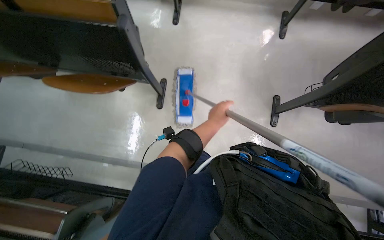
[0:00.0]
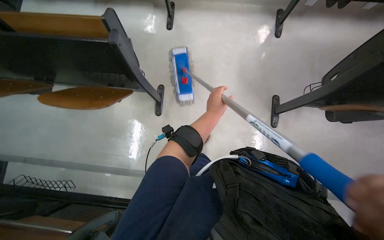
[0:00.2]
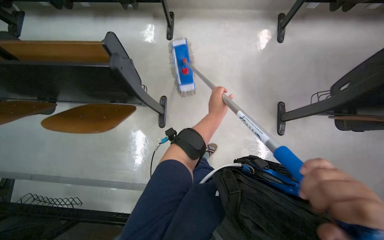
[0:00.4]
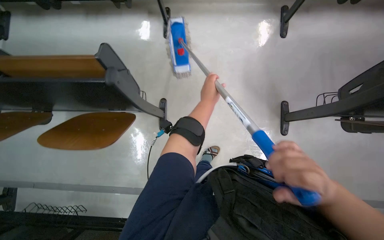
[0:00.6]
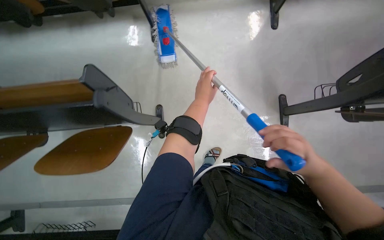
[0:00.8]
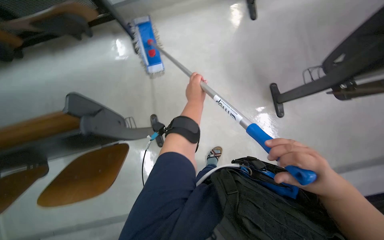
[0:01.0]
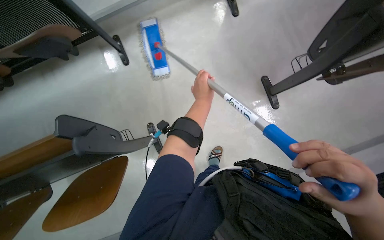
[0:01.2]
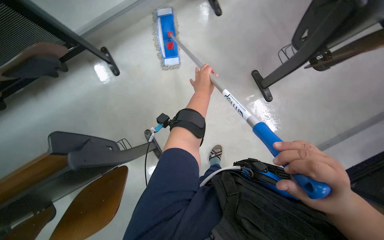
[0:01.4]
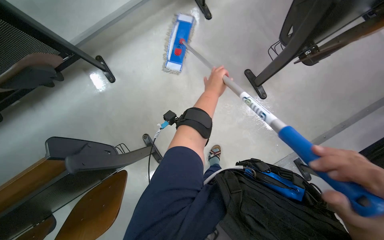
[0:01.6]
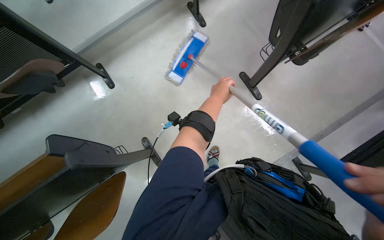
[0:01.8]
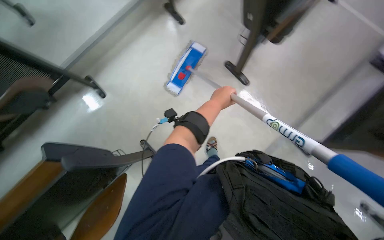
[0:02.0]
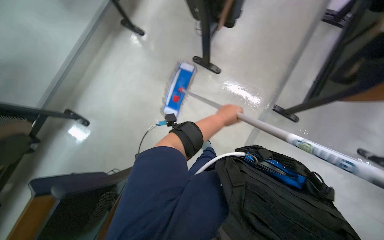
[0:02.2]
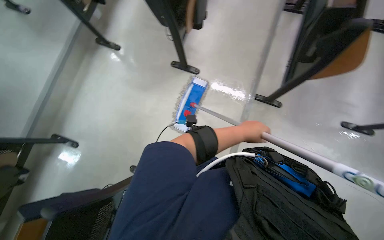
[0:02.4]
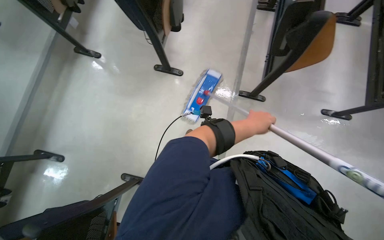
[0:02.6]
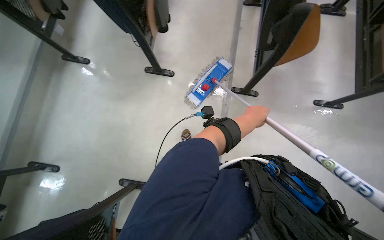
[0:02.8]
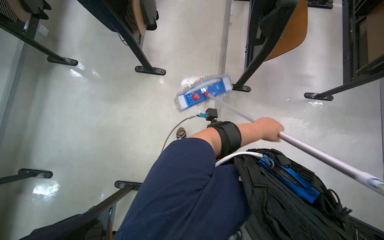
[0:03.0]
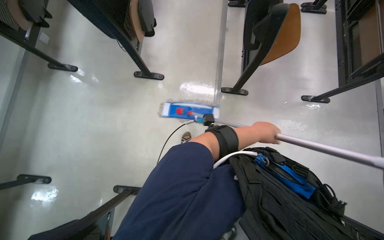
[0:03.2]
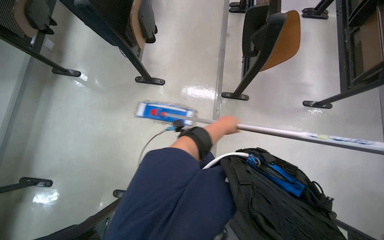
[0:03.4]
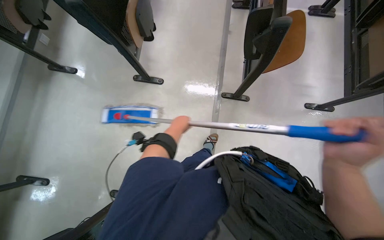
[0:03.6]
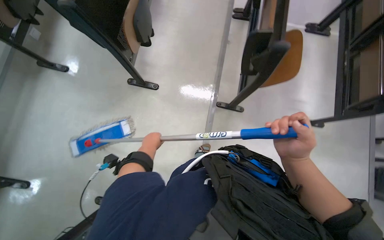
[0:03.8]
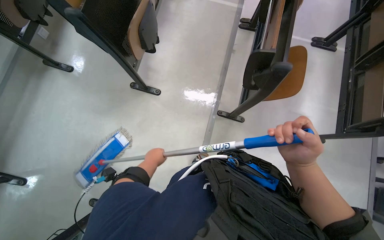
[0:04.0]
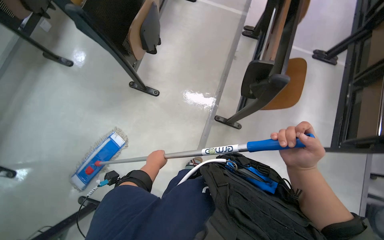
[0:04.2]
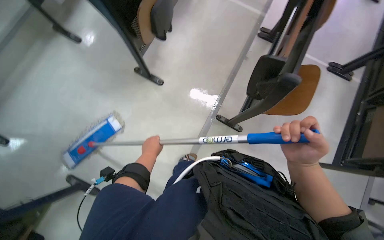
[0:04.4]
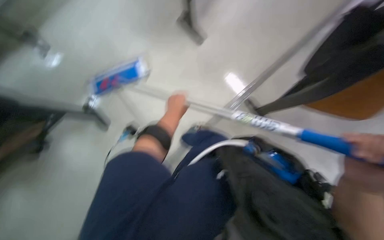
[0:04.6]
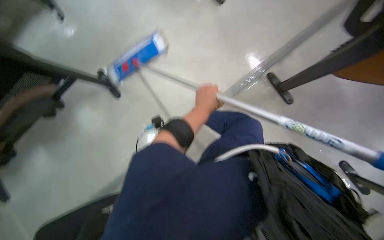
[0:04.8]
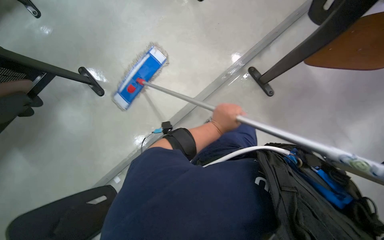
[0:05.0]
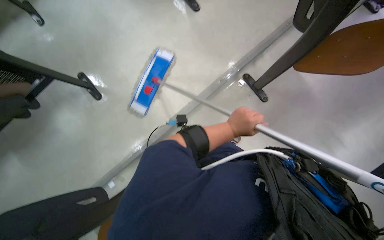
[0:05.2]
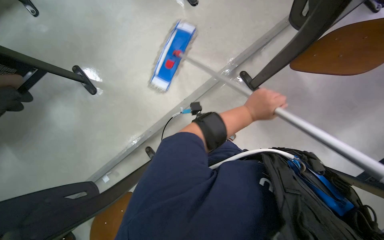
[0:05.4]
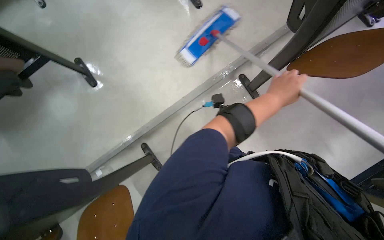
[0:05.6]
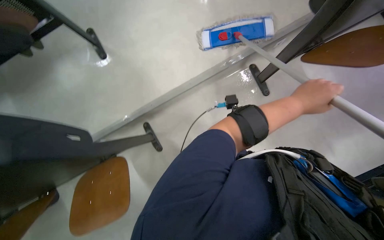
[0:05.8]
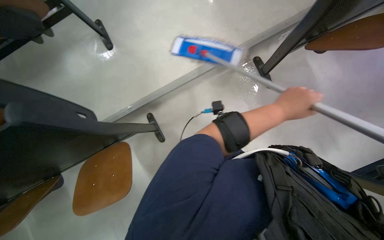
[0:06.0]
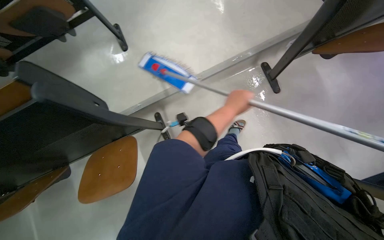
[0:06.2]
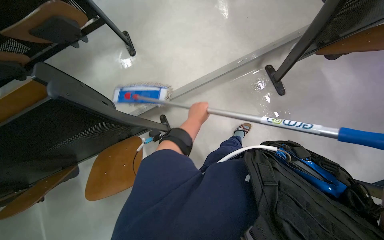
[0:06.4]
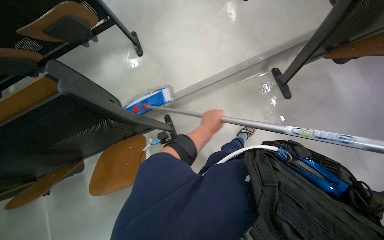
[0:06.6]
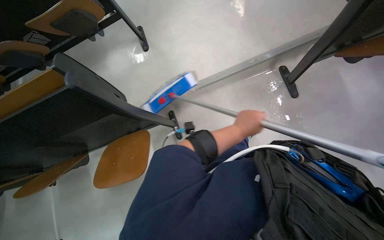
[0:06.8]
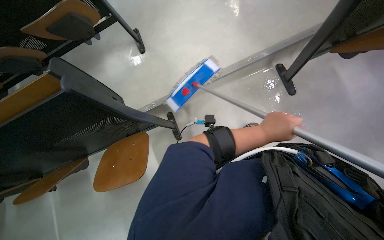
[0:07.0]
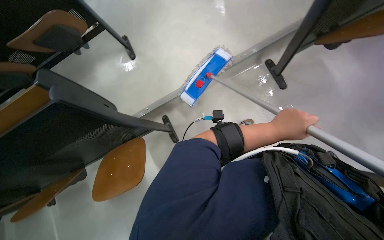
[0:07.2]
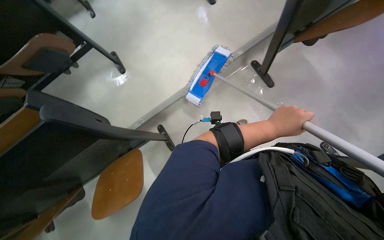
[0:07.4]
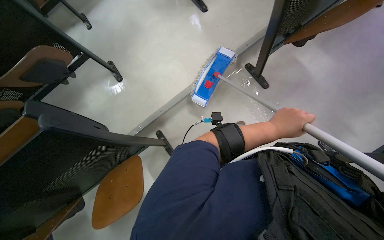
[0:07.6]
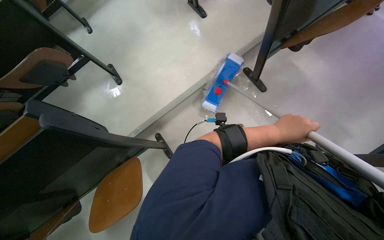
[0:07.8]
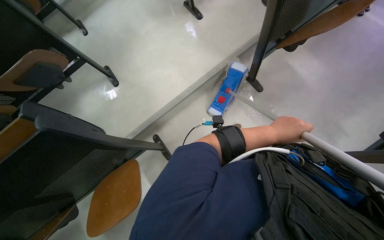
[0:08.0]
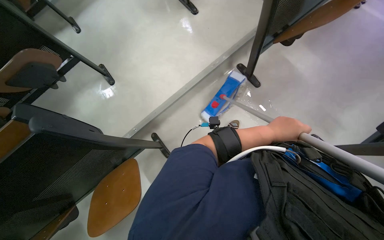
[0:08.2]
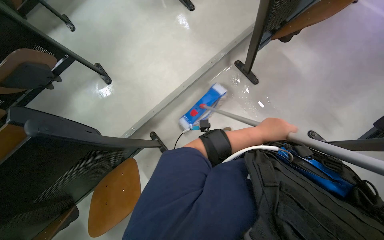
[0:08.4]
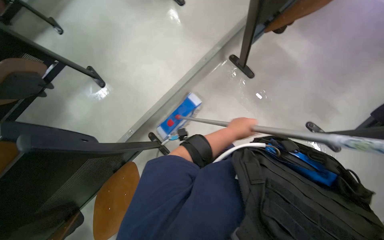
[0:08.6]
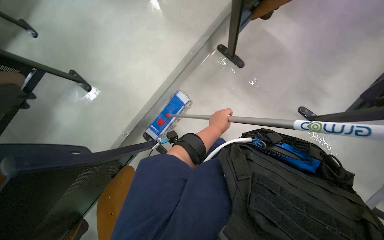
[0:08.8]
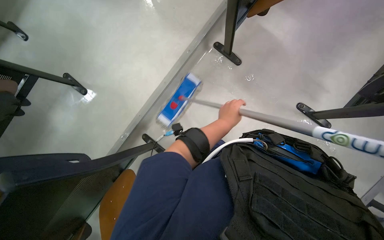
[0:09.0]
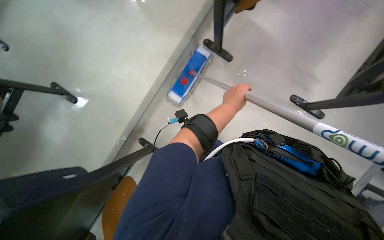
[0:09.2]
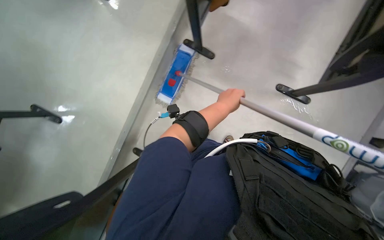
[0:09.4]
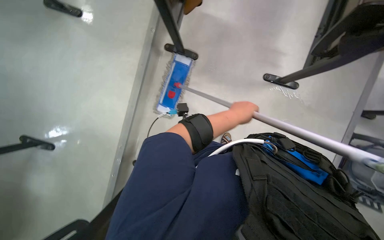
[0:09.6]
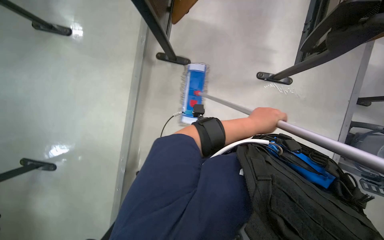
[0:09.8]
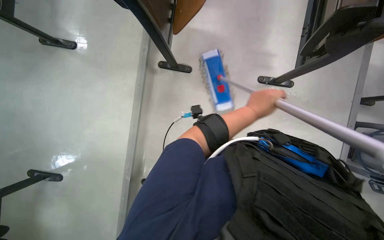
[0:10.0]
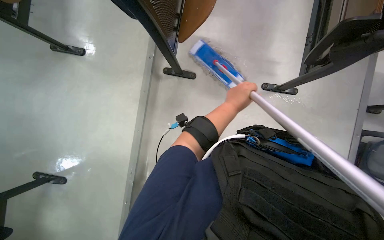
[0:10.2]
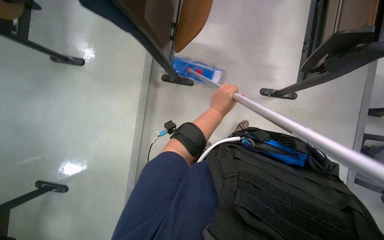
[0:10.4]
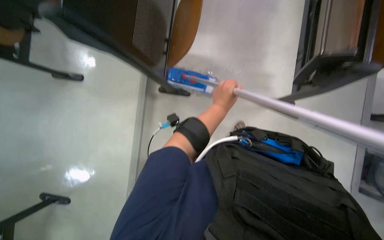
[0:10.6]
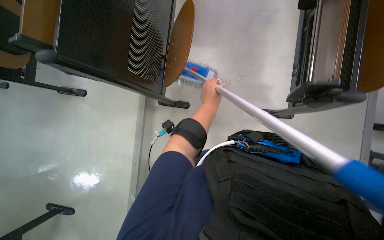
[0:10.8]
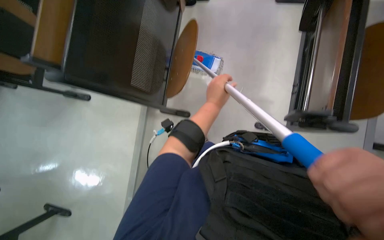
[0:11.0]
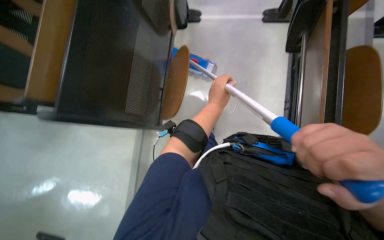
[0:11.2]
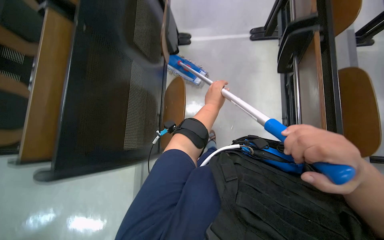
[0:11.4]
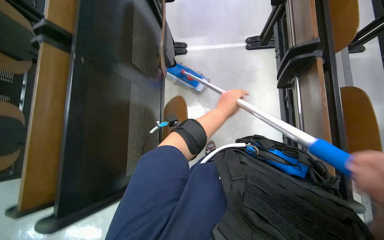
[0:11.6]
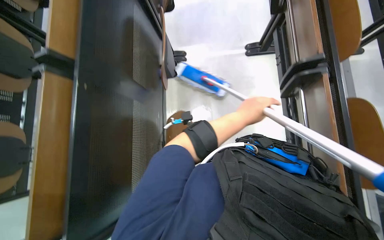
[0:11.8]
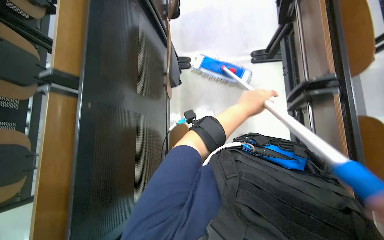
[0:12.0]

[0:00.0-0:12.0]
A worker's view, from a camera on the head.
Job: mopping floor.
The whole recording: Mopping classroom floor. The worker mops the classroom floor, occasionally adjusting the mop and moving the cleaning cart.
0:00.0 to 0:01.6: The scene turns some 40 degrees counterclockwise in the picture.
0:01.6 to 0:03.0: The camera travels some 40 cm. The scene rotates counterclockwise by roughly 50 degrees.
0:03.0 to 0:04.4: The left hand travels to the left and farther from the camera by some 25 cm.
0:04.4 to 0:06.0: The scene turns roughly 30 degrees clockwise in the picture. The left hand travels to the right and nearer to the camera by approximately 40 cm.
0:06.0 to 0:07.6: The left hand goes to the left and returns, roughly 15 cm each way.
0:07.6 to 0:09.0: The left hand heads farther from the camera, covering roughly 10 cm.
0:09.0 to 0:10.4: The scene turns roughly 30 degrees counterclockwise in the picture.
0:10.4 to 0:12.0: The view tips upward by some 25 degrees.

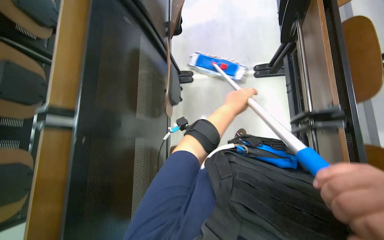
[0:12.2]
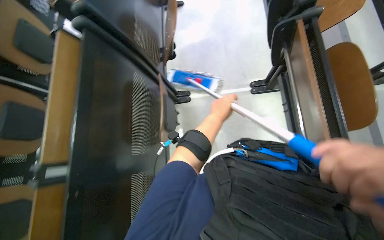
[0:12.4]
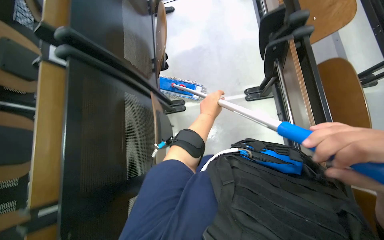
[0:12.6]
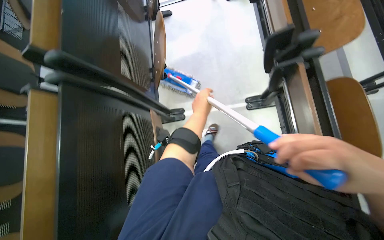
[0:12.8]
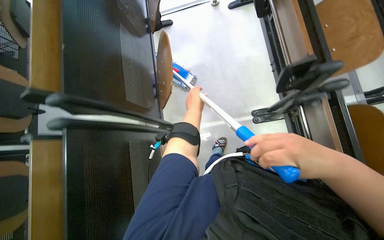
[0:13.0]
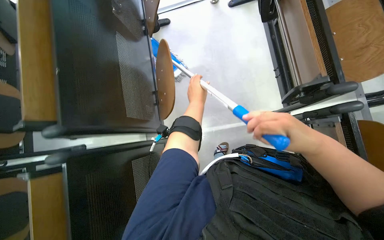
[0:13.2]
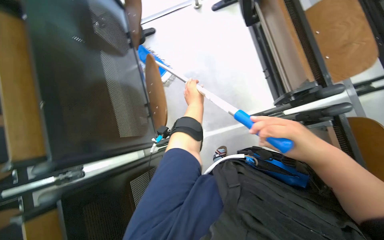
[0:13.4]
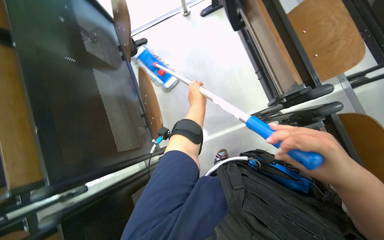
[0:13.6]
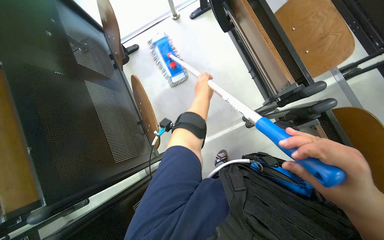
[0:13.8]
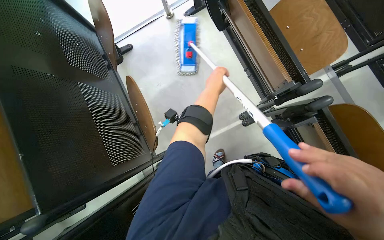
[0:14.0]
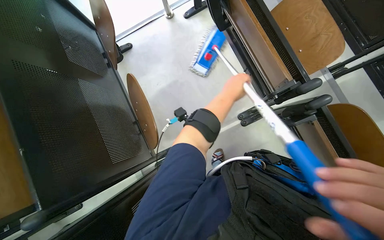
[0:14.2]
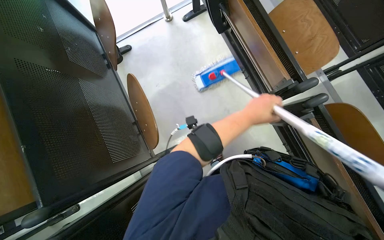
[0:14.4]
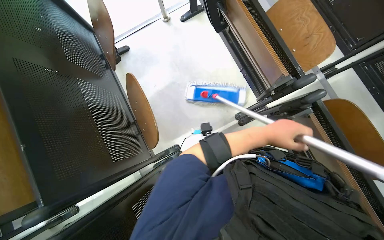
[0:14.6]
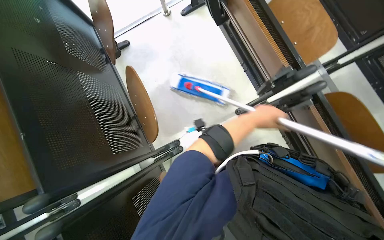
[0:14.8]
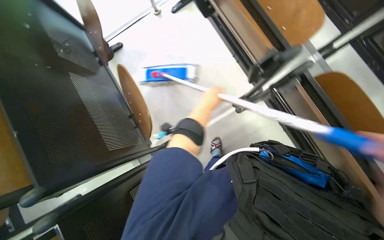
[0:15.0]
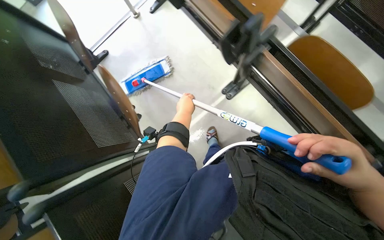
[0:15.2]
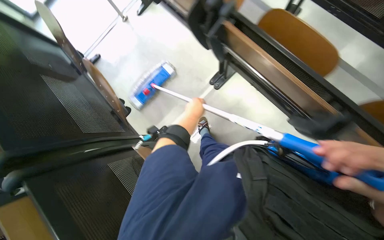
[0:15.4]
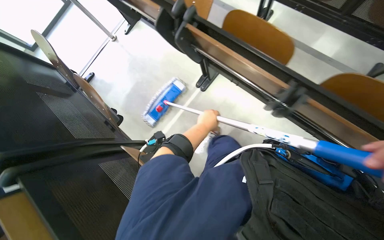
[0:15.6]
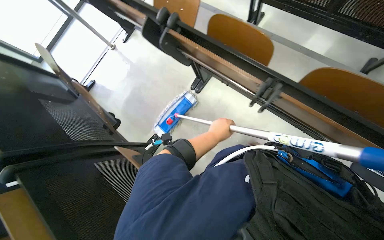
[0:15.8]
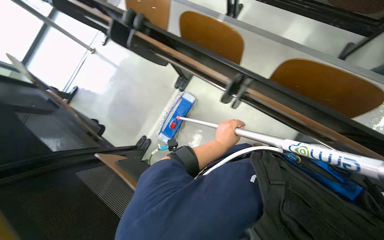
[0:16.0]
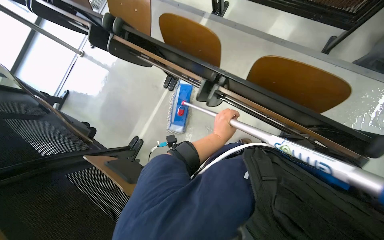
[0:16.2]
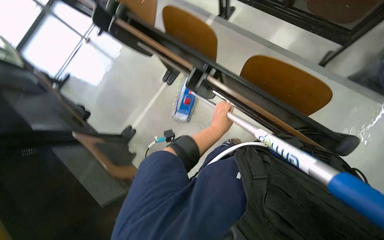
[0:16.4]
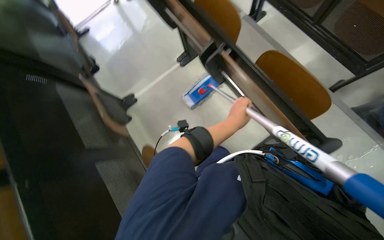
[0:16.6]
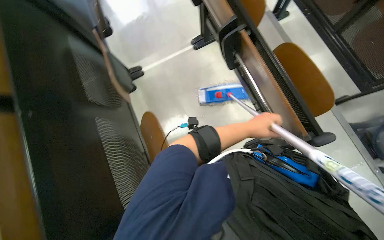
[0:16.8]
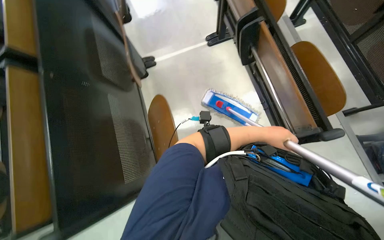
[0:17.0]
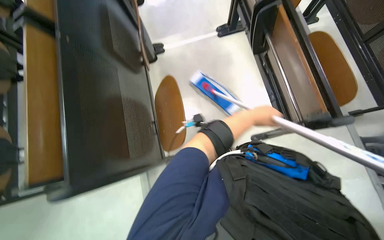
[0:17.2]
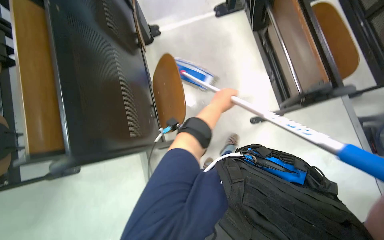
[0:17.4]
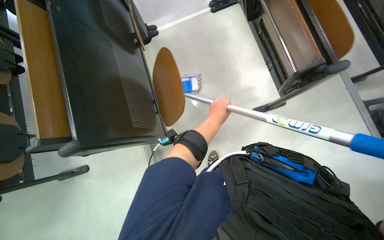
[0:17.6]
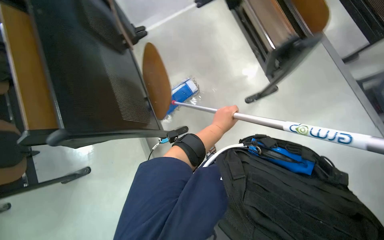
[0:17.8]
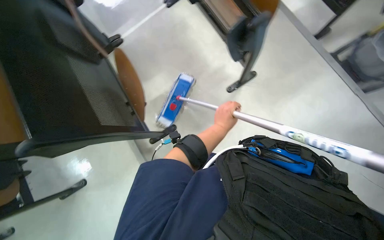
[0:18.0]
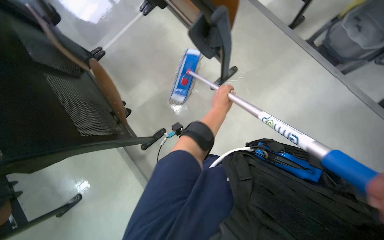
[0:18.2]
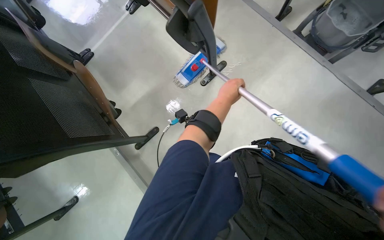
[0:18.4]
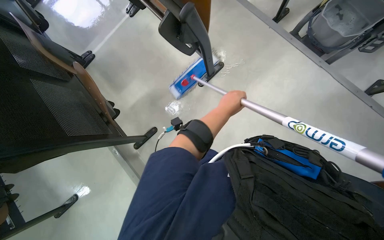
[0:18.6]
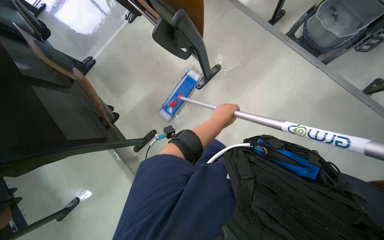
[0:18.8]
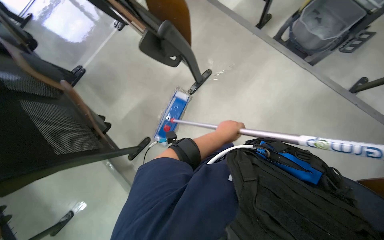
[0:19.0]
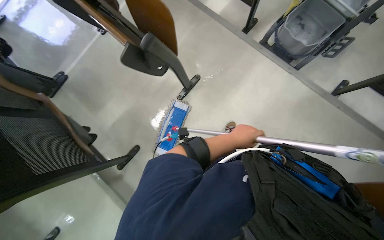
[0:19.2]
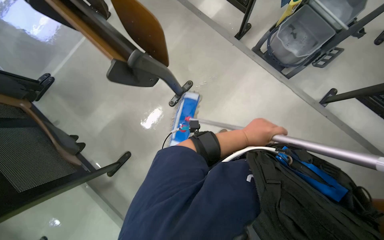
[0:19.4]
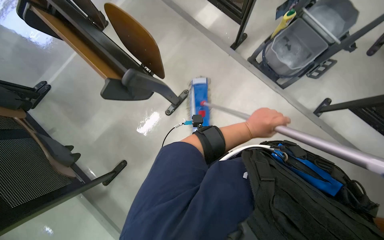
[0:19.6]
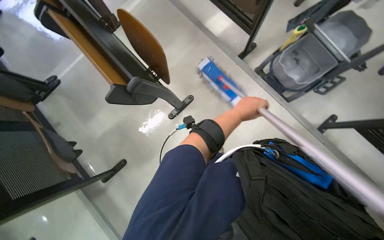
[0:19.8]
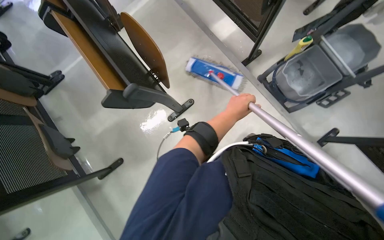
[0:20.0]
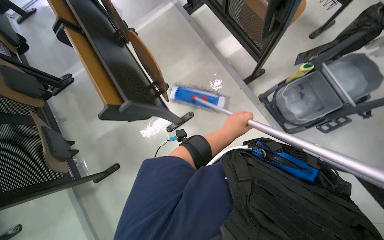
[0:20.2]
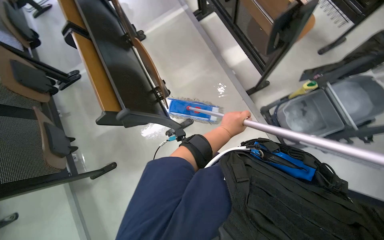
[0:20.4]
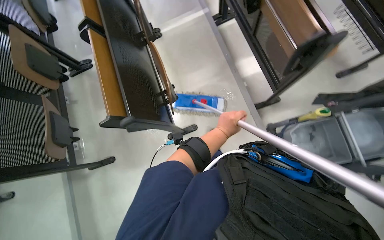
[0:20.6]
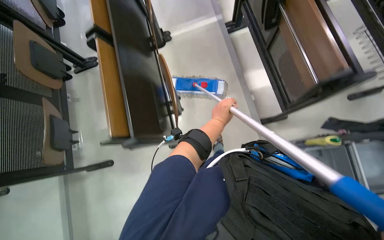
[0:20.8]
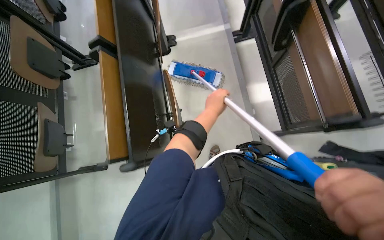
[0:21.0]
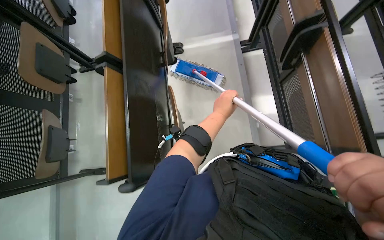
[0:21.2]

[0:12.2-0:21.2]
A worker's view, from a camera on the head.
Job: mopping floor.
The whole recording: Mopping classroom floor. The worker mops the classroom floor, occasionally adjusting the mop and moving the cleaning cart.
0:13.8 to 0:15.2: The left hand moves about 20 cm to the right and comes back.
0:15.2 to 0:16.6: The wearer moves some 80 cm.
0:16.6 to 0:18.2: The camera travels some 50 cm.
0:18.2 to 0:19.8: The head travels approximately 40 cm.
0:19.8 to 0:21.2: The camera travels about 60 cm. The scene turns roughly 35 degrees clockwise in the picture.
